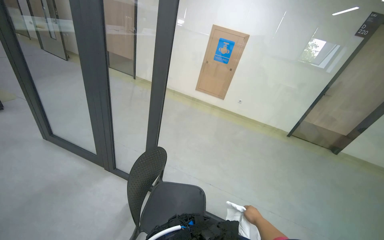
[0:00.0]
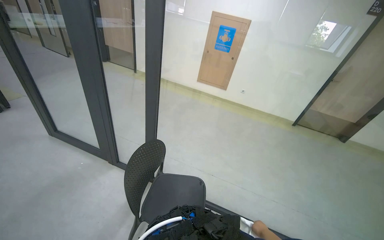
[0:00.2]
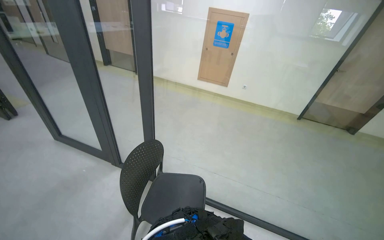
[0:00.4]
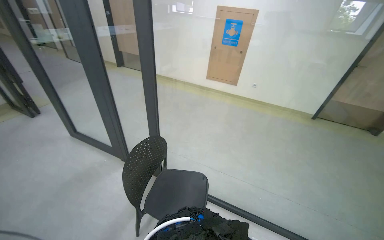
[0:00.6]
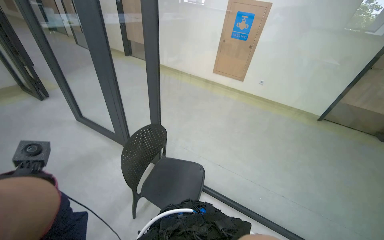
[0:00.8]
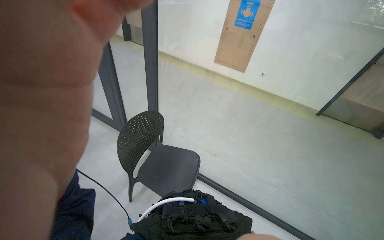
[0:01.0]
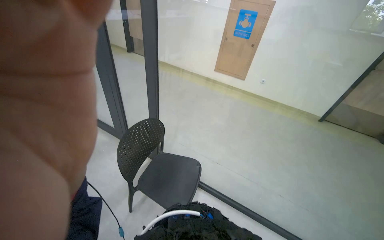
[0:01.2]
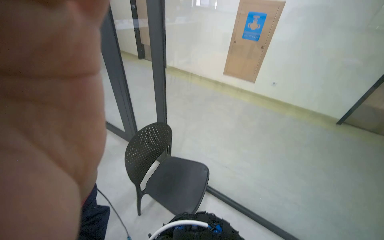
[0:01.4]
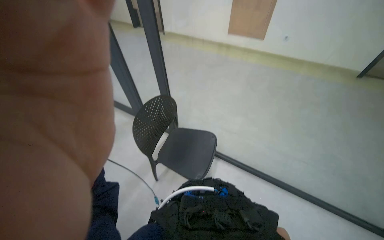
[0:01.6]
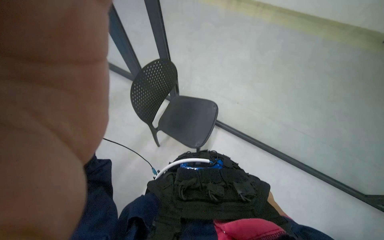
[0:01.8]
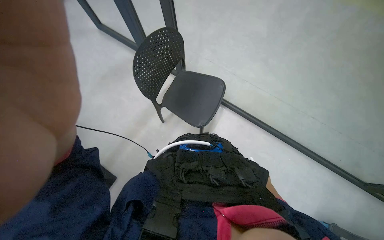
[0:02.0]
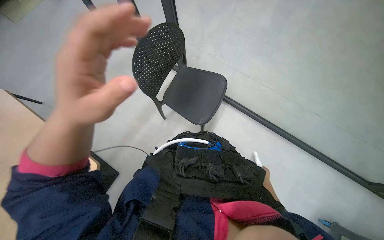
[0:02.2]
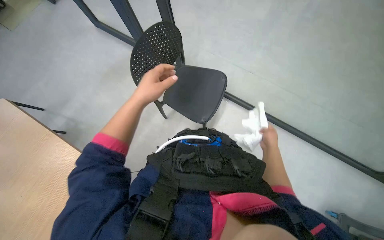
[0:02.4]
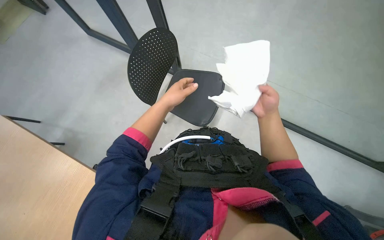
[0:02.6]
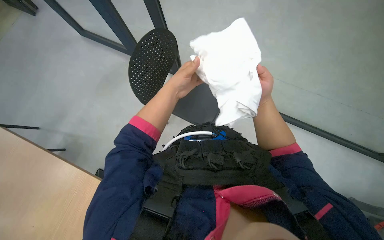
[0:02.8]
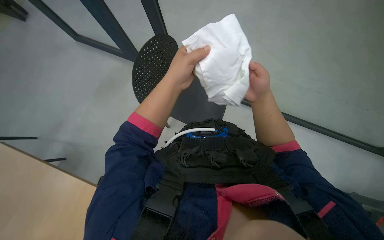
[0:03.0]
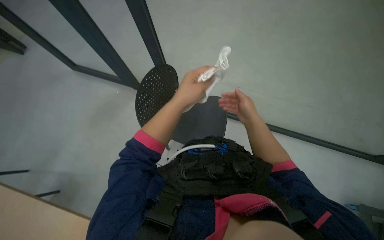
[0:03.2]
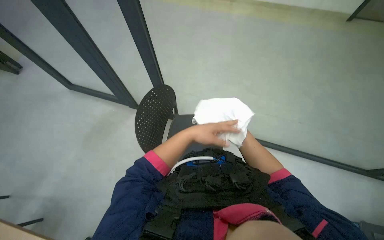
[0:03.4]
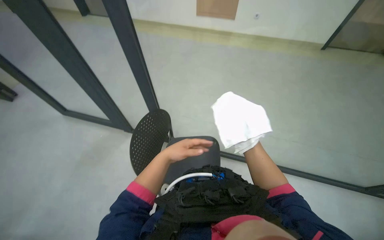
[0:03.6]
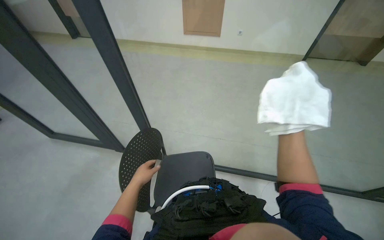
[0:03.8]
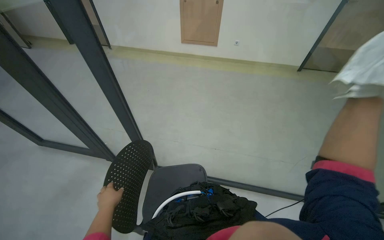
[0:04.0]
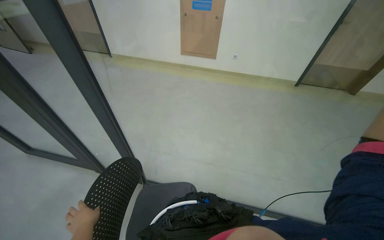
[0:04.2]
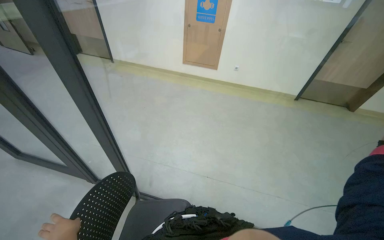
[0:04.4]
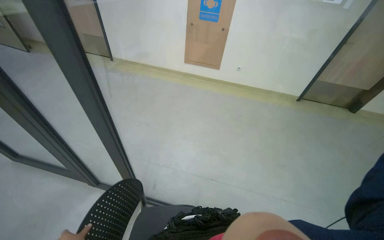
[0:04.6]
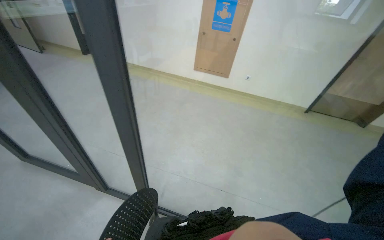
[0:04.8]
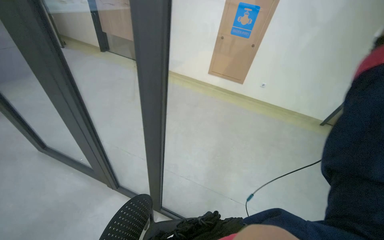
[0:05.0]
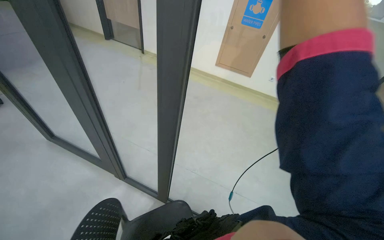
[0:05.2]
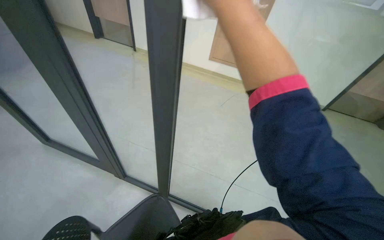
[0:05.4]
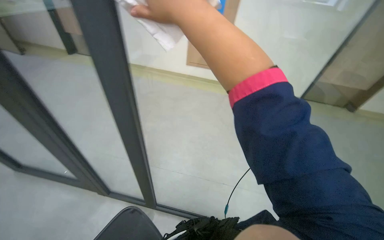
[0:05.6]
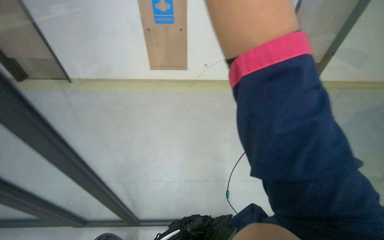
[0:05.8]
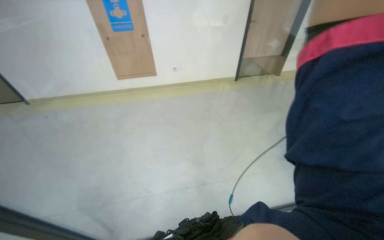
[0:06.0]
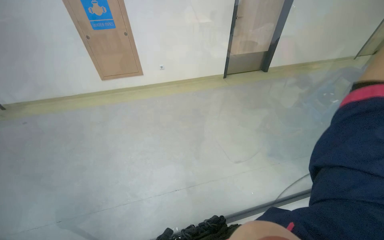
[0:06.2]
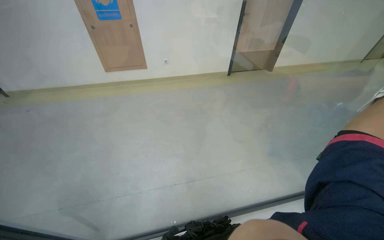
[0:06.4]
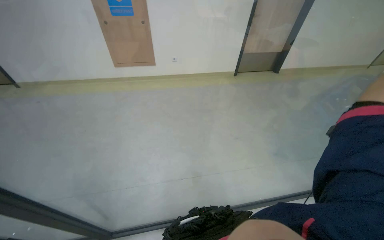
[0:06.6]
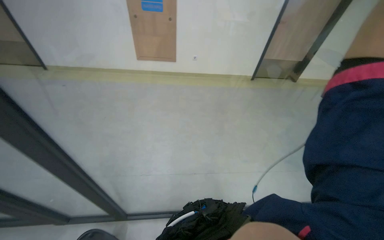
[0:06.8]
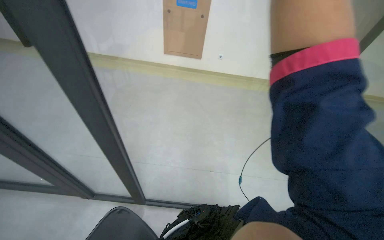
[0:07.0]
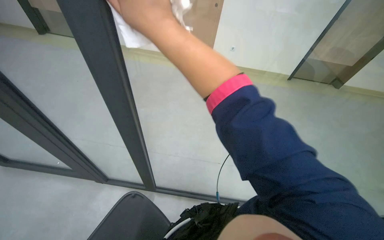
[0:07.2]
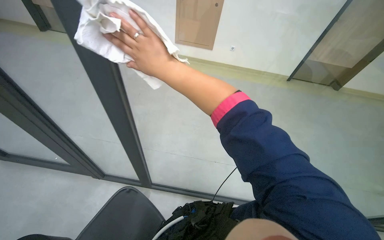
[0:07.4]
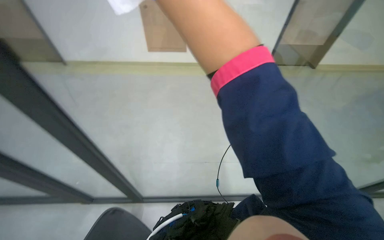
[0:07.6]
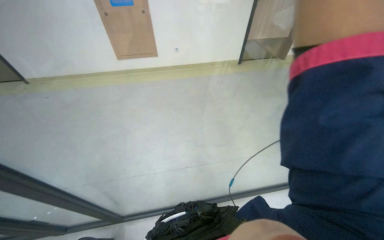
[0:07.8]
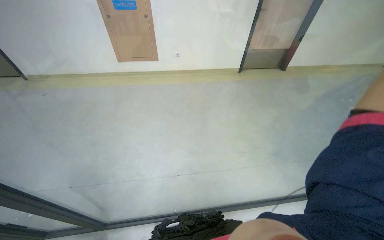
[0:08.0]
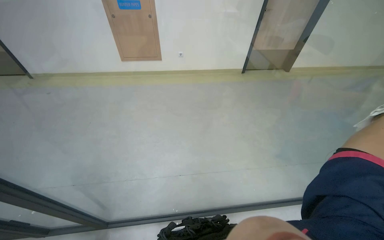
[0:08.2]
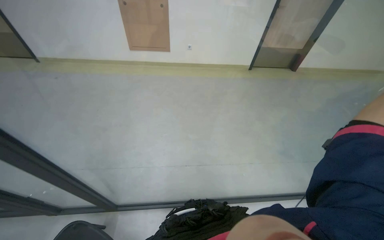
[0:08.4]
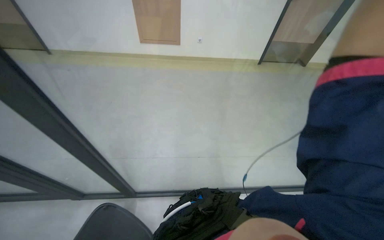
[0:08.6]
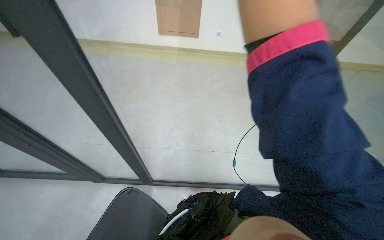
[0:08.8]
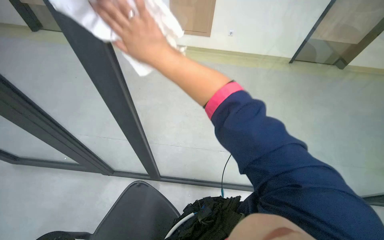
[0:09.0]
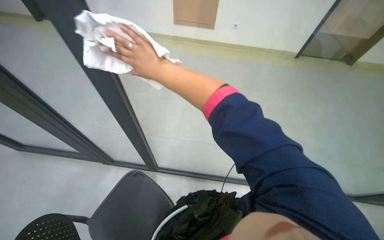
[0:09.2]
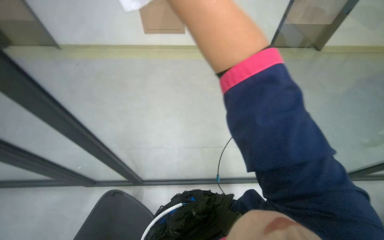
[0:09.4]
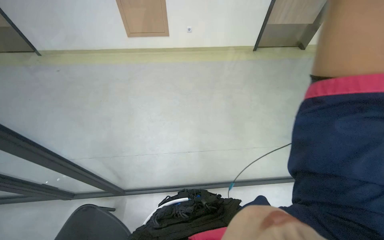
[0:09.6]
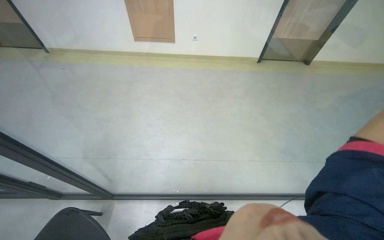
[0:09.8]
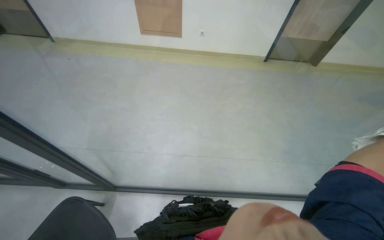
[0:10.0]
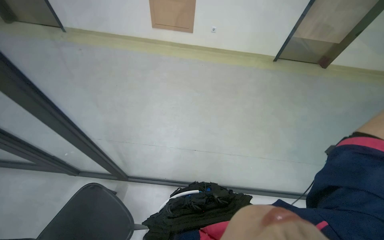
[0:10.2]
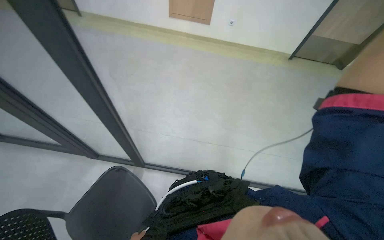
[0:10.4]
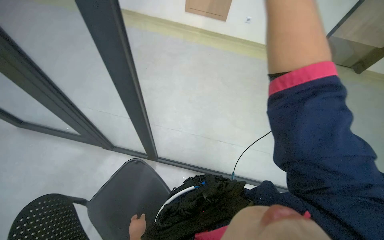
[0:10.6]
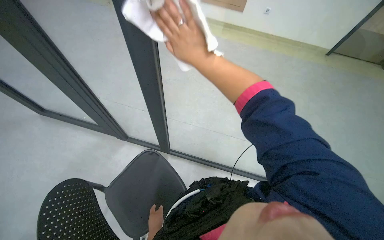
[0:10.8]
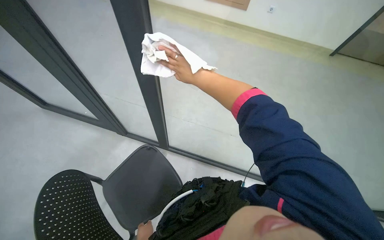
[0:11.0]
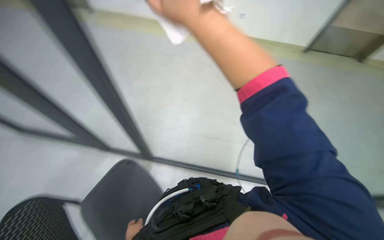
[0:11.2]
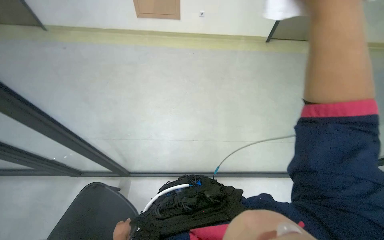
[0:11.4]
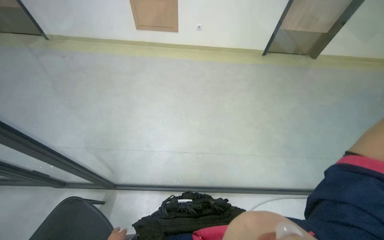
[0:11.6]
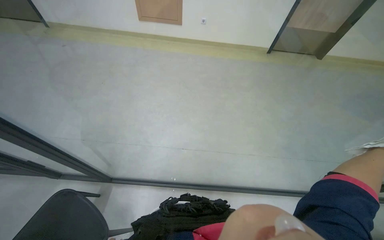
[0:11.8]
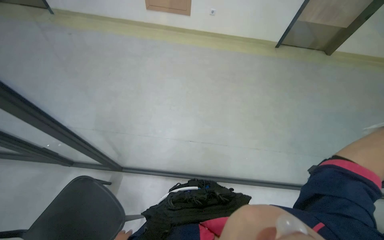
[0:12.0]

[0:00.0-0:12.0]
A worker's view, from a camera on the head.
Job: cleaning windows.
The whole recording: Wiping glass partition. The worker wipes the glass partition with a white cloth.
0:00.0 to 0:01.6: The camera sweeps to the left, by some 20 degrees. The view tilts some 15 degrees downward.
0:01.6 to 0:03.0: The camera pitches downward, by roughly 25 degrees.
0:03.0 to 0:04.4: The view tilts approximately 40 degrees upward.
0:04.4 to 0:06.0: The wearer's head swings roughly 15 degrees to the right.

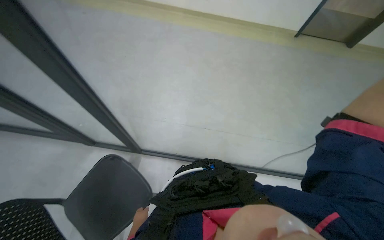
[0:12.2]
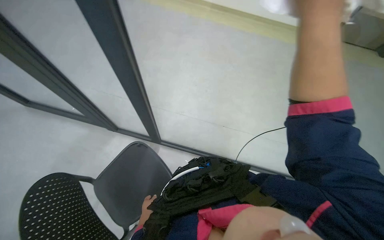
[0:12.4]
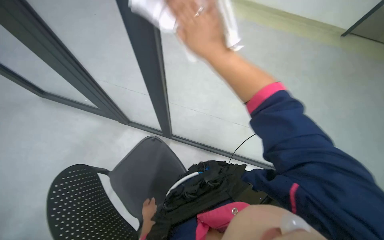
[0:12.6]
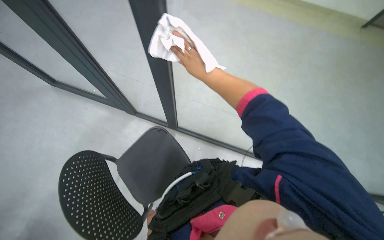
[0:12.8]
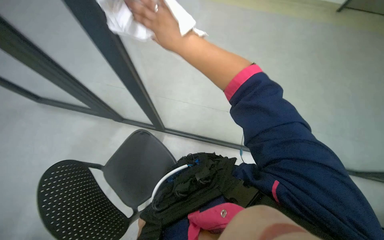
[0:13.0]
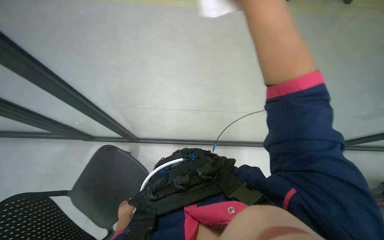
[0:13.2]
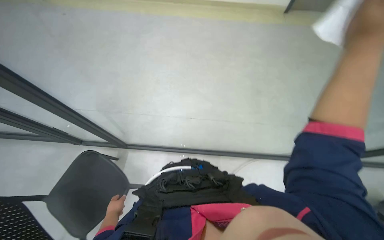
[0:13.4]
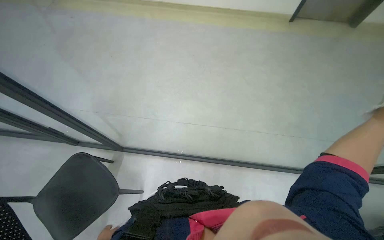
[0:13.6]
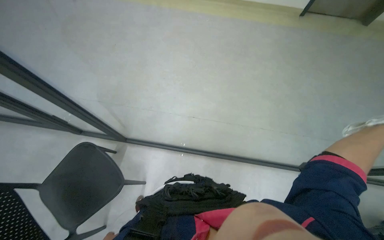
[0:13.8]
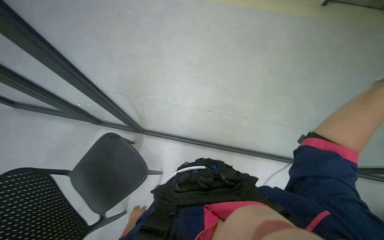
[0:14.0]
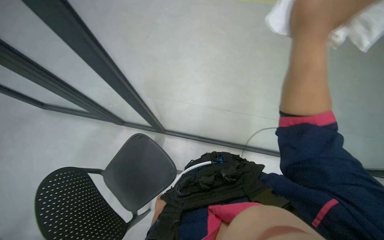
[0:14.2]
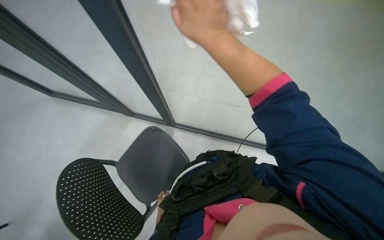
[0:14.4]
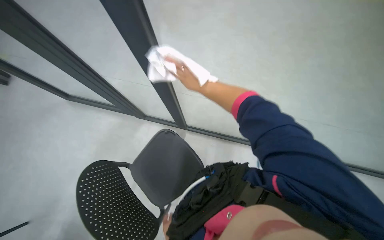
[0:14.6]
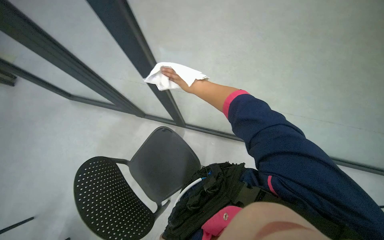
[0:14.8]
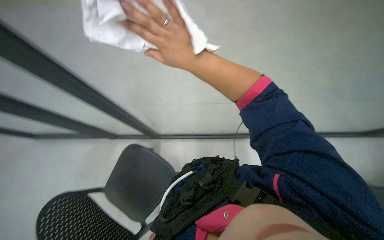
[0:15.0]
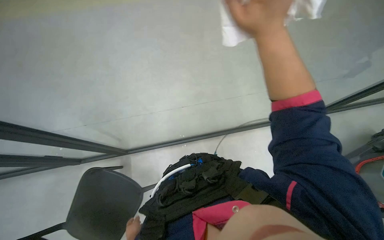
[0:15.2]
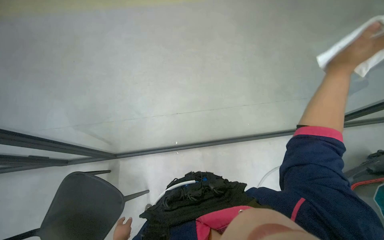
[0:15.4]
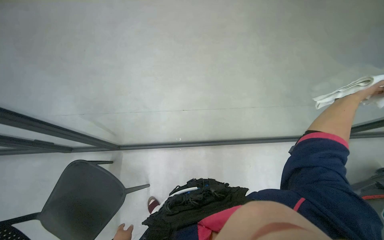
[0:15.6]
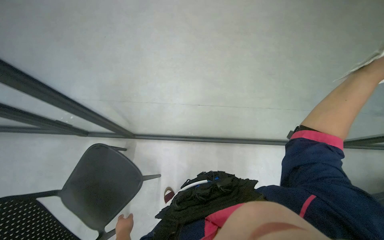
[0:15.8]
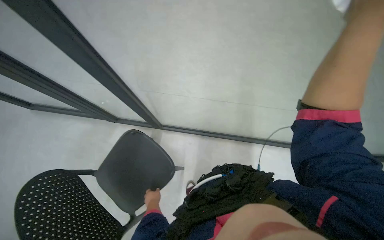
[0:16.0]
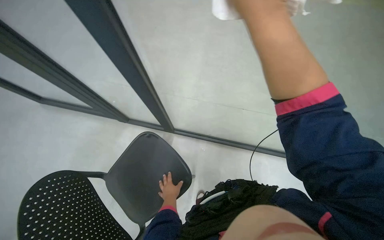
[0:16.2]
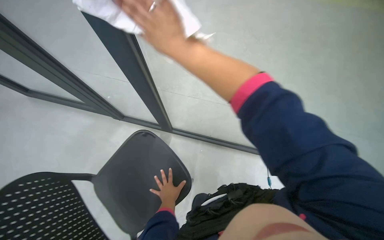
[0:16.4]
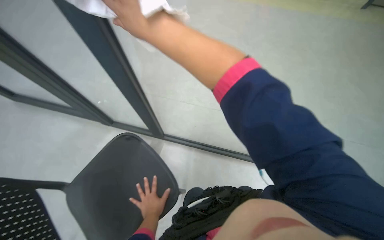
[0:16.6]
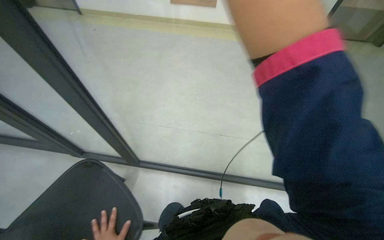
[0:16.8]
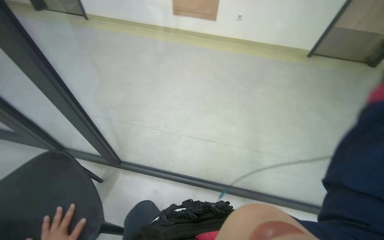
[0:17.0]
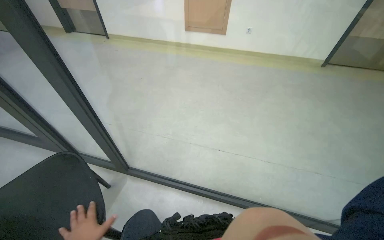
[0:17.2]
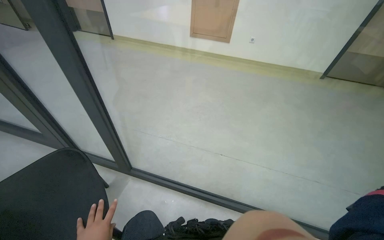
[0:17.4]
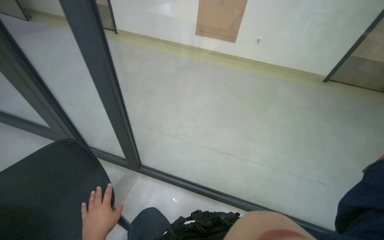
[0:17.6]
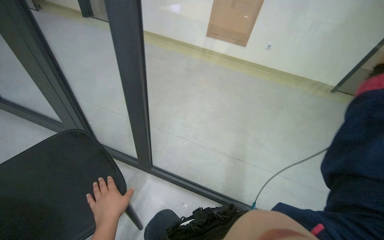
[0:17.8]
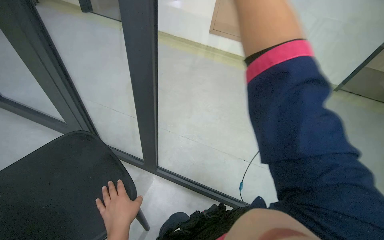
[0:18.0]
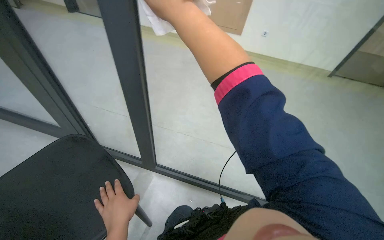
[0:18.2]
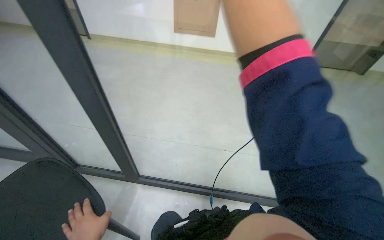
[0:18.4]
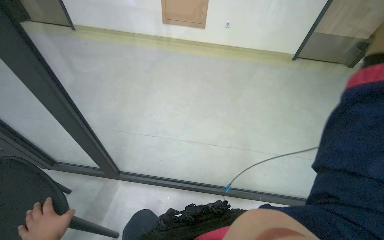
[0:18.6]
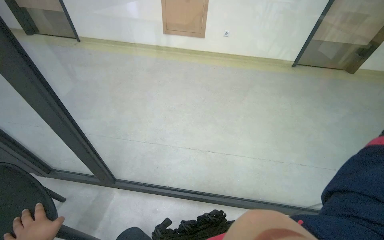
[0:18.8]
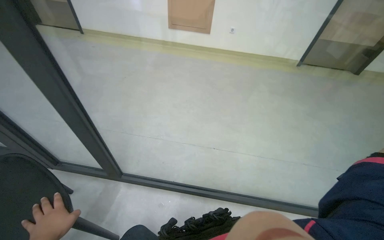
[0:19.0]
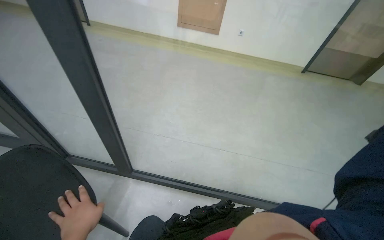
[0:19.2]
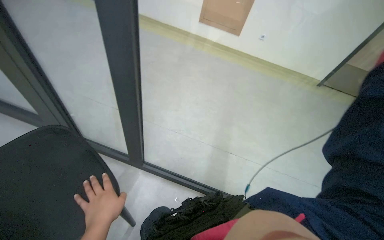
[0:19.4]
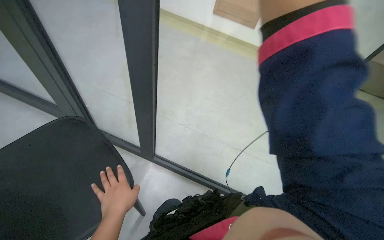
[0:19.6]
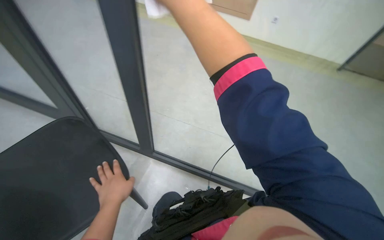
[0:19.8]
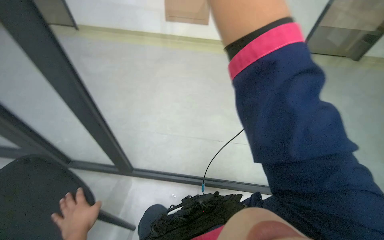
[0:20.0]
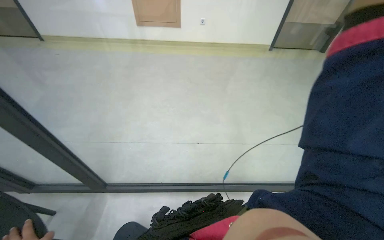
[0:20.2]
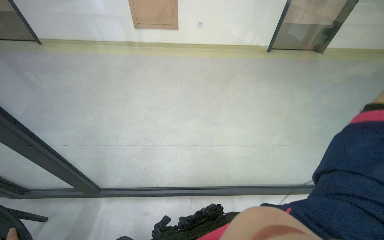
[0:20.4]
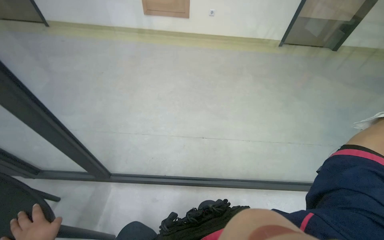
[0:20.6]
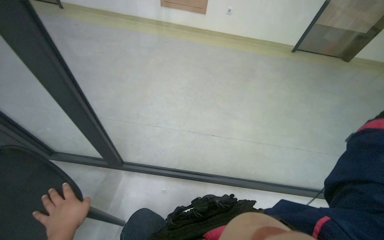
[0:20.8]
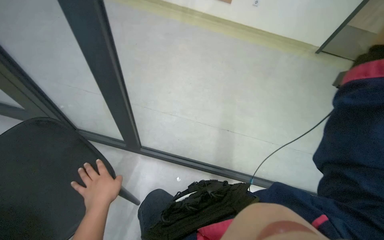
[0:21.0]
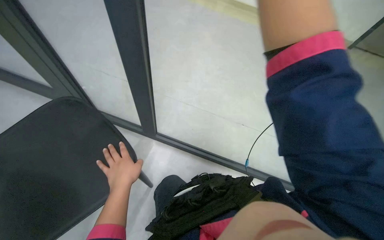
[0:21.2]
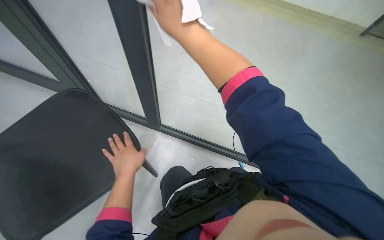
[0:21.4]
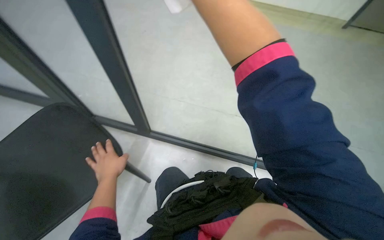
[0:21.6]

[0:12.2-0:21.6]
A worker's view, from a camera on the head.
Job: cleaning windows.
The whole recording: Wiping glass partition. The worker wipes the glass partition with a white cloth.
0:15.4 to 0:17.0: The camera travels roughly 50 cm. The camera sweeps to the left, by approximately 20 degrees.
0:20.0 to 0:21.6: The wearer looks approximately 20 degrees further to the left. The view tips downward by roughly 15 degrees.
